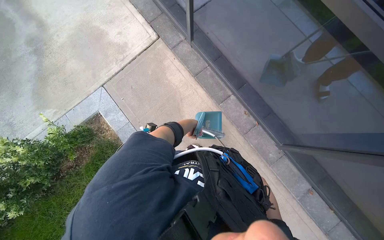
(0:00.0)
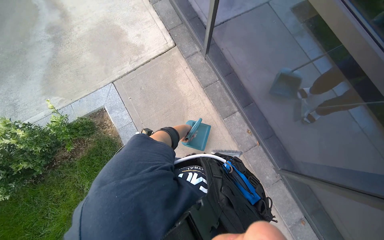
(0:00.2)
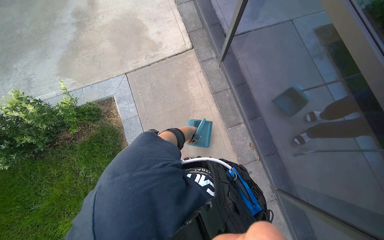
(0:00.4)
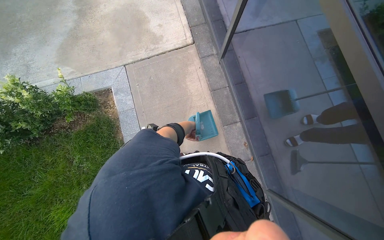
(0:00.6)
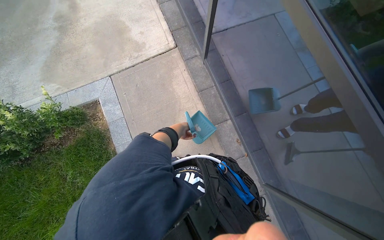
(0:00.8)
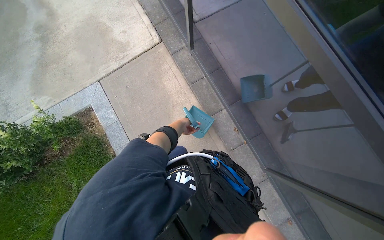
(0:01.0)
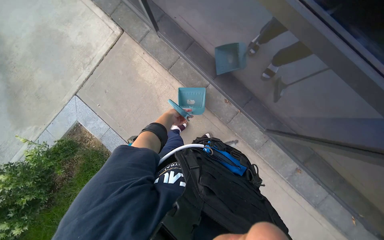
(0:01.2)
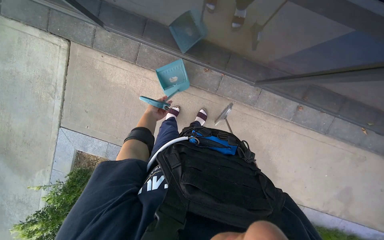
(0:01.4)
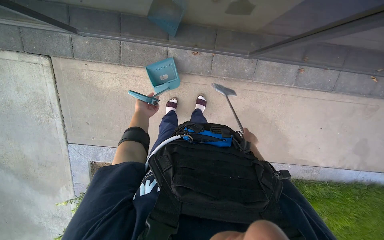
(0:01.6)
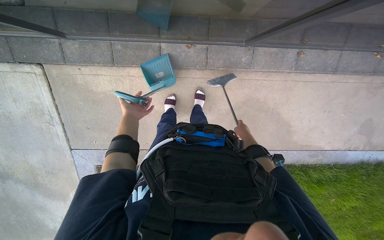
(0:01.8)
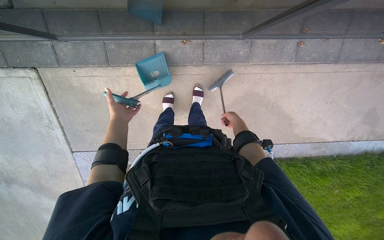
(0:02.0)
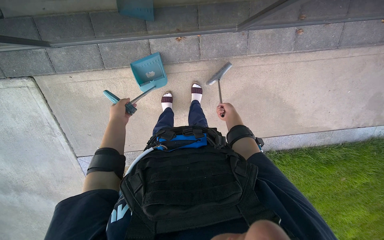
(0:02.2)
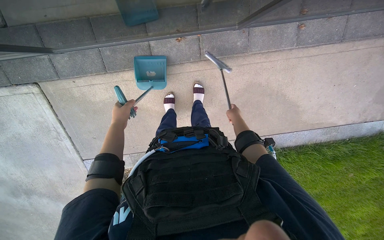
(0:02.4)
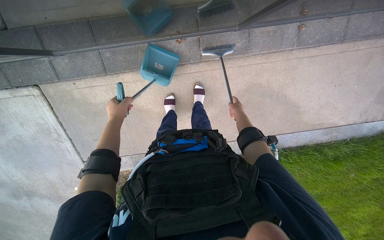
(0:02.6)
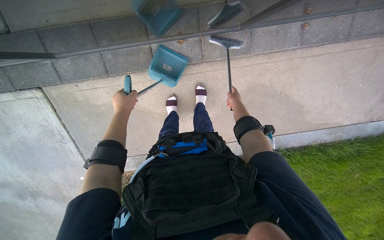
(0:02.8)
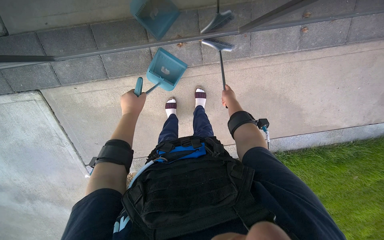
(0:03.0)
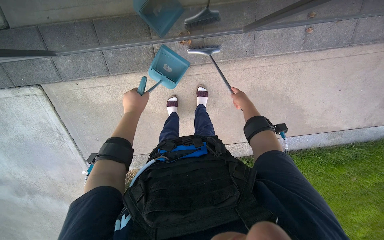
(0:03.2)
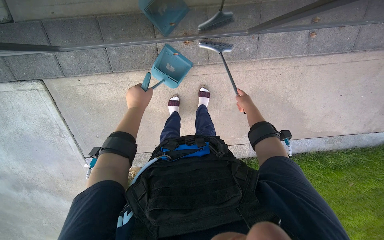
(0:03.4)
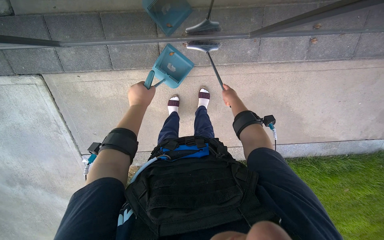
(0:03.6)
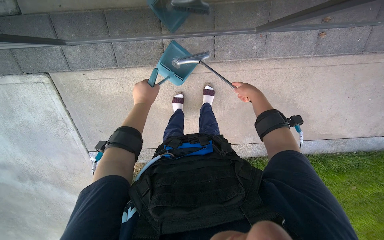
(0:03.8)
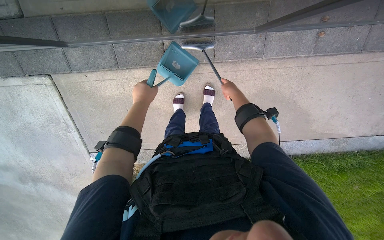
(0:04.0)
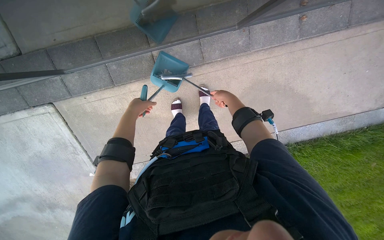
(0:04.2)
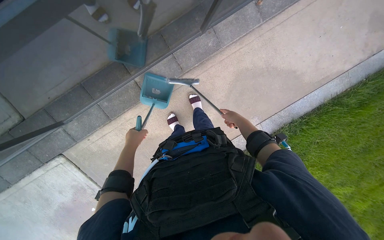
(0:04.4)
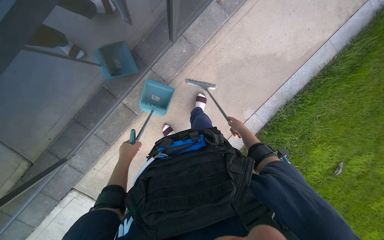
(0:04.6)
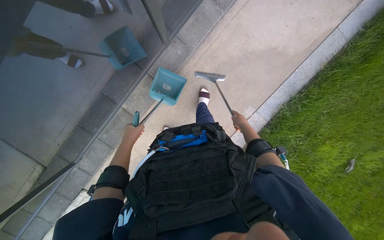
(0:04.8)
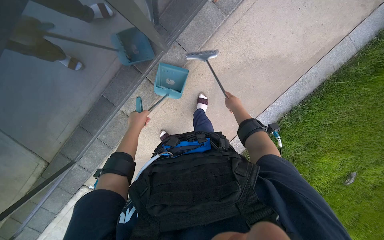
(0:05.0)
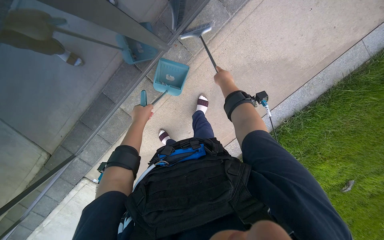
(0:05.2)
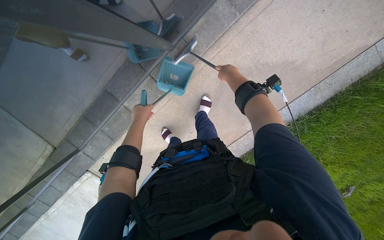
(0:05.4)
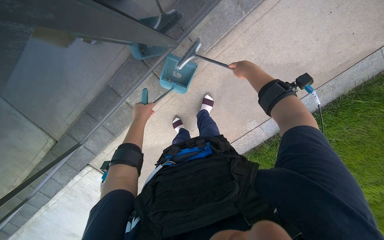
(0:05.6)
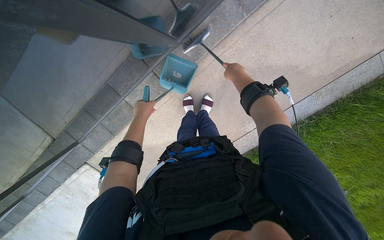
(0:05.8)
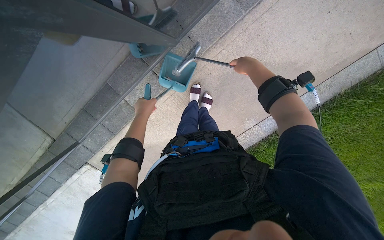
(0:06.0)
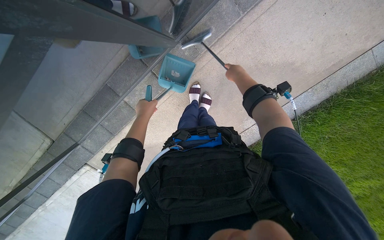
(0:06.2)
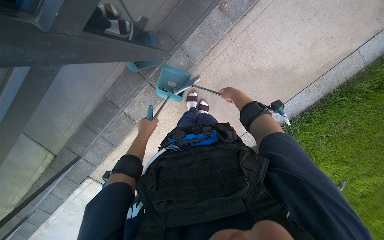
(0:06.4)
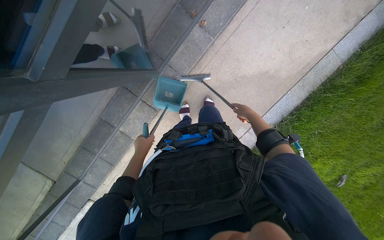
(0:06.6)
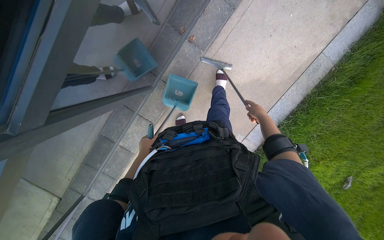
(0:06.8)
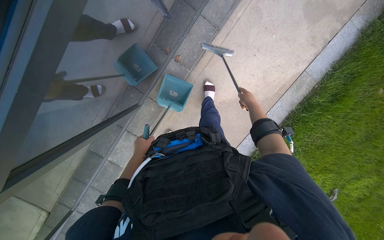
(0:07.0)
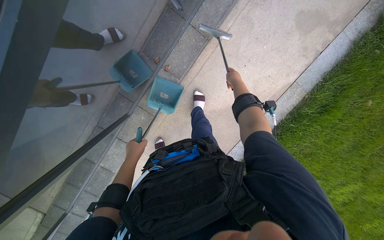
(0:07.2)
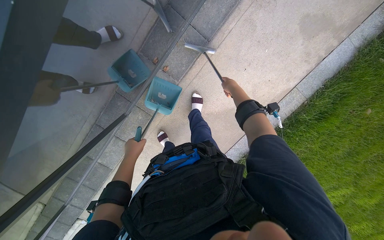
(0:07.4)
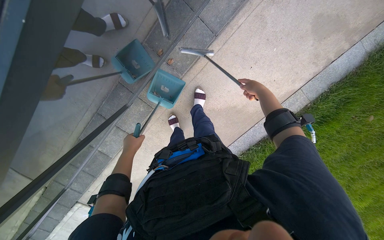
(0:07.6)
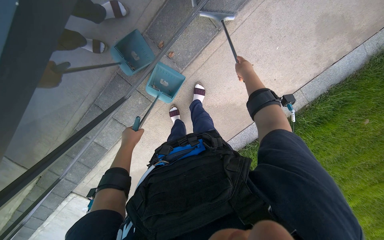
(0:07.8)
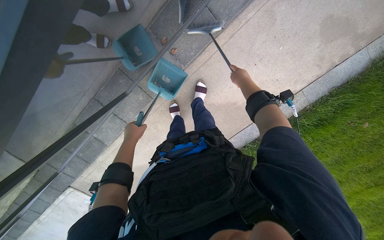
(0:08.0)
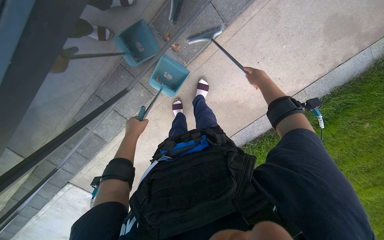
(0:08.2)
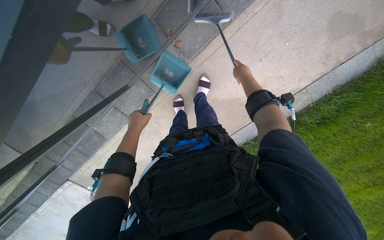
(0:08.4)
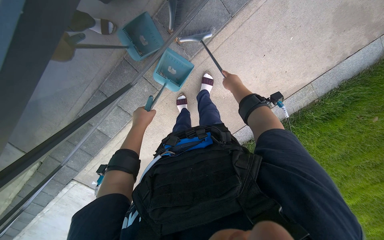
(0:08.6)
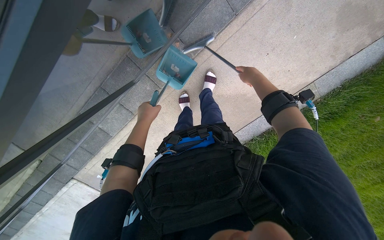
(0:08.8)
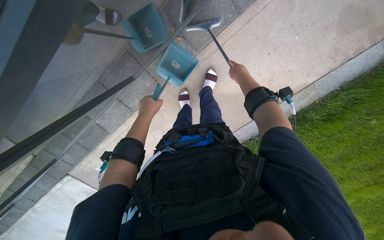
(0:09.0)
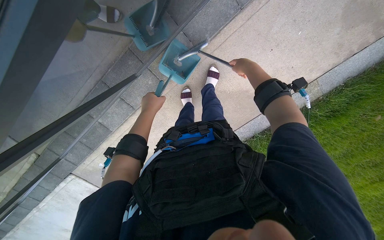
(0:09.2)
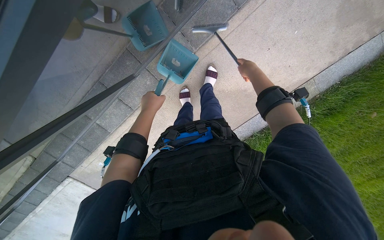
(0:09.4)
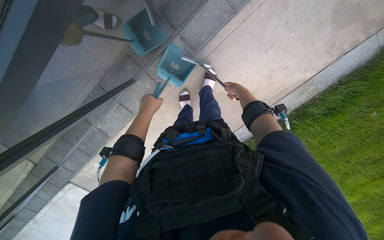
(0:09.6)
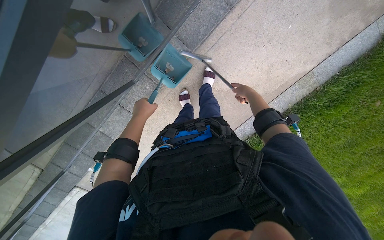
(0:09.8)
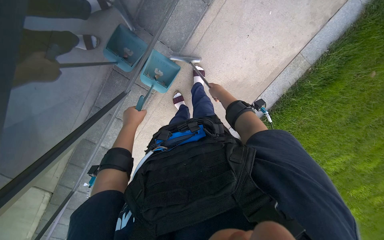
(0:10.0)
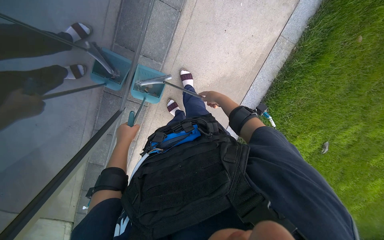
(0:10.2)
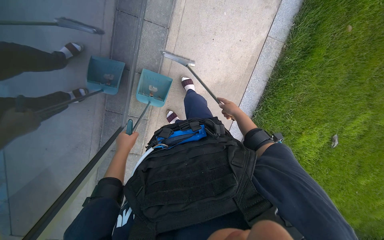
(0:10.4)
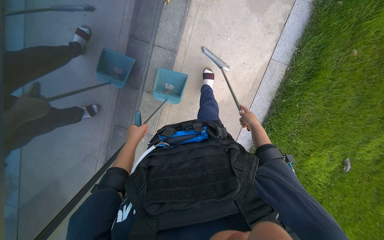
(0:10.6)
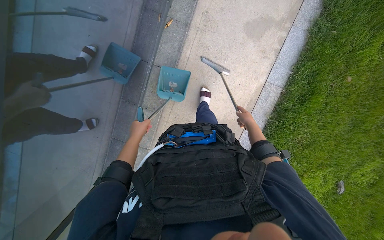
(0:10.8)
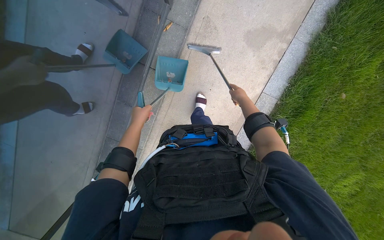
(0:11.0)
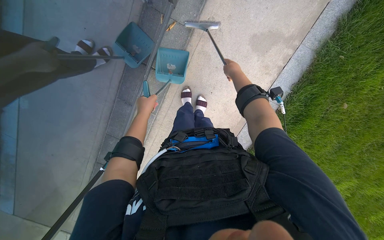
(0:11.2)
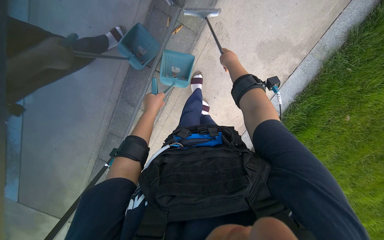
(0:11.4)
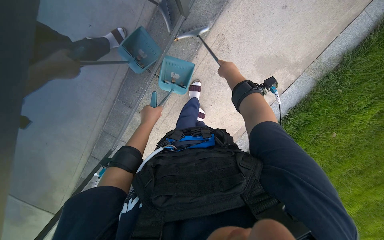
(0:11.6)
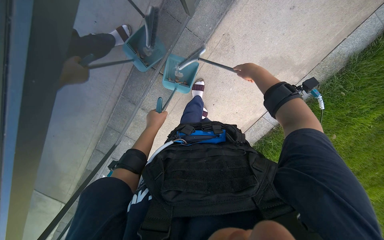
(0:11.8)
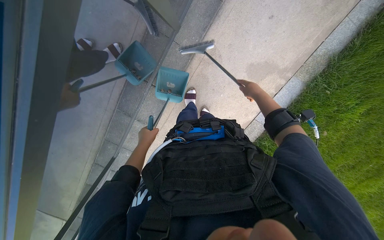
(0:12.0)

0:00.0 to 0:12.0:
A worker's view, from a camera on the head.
Job: sweeping floor.
The whole recording: Sweeping debris along glass wall. The worker sweeps debris from the ground along the glass wall using a broom and dustpan.
0:00.0 to 0:01.6: The view tips downward by some 20 degrees. Everything in view rotates roughly 45 degrees counterclockwise.
0:01.6 to 0:03.0: The right hand goes about 15 cm up the picture, while the left hand is displaced nearer to the camera by roughly 10 cm.
0:04.4 to 0:06.0: The wearer moves some 50 cm.
0:06.0 to 0:07.6: The camera is carried some 60 cm.
0:07.6 to 0:09.0: The right hand goes left and right, roughly 10 cm each way, reversing 2 times.
0:09.0 to 0:10.4: The scene turns roughly 35 degrees counterclockwise in the picture.
0:10.4 to 0:12.0: The camera is carried approximately 70 cm.

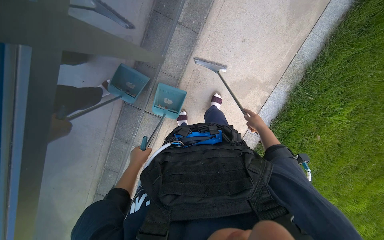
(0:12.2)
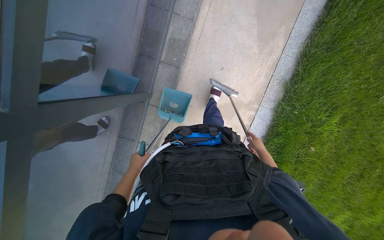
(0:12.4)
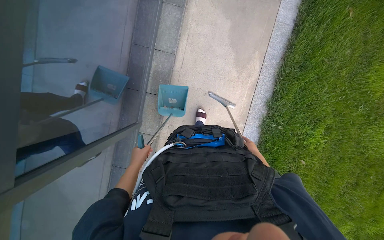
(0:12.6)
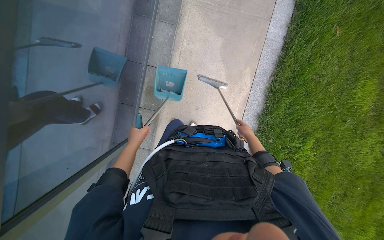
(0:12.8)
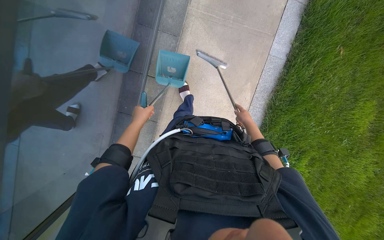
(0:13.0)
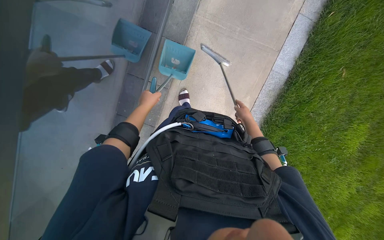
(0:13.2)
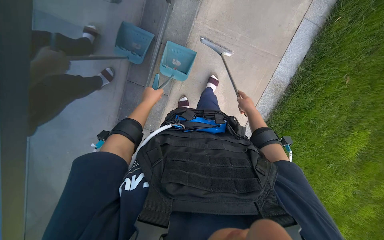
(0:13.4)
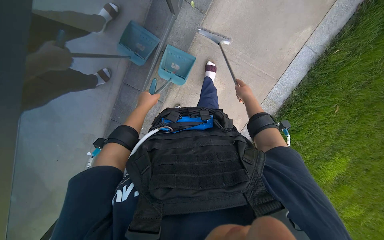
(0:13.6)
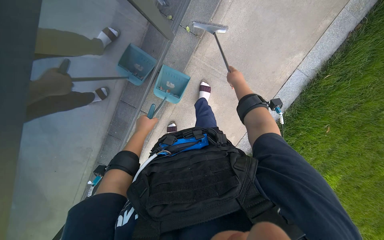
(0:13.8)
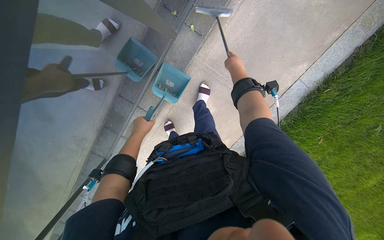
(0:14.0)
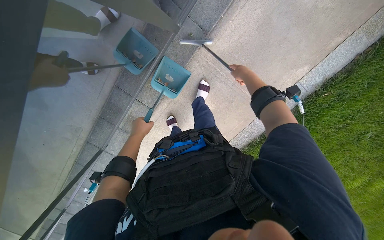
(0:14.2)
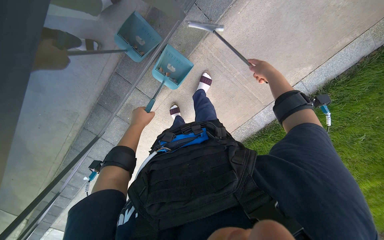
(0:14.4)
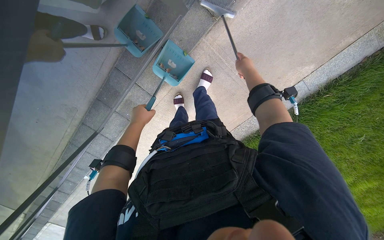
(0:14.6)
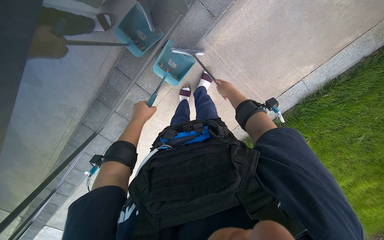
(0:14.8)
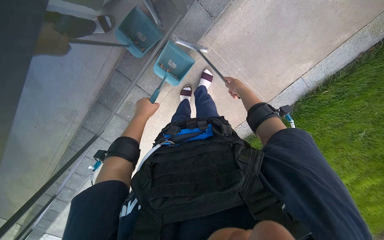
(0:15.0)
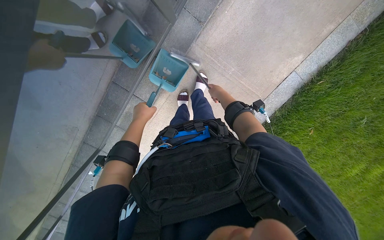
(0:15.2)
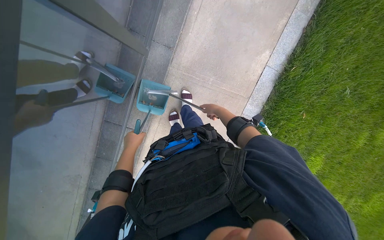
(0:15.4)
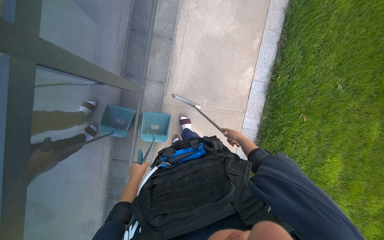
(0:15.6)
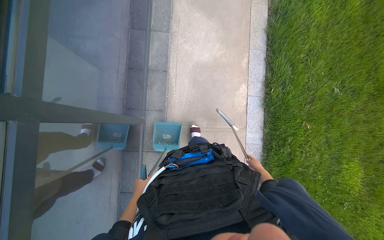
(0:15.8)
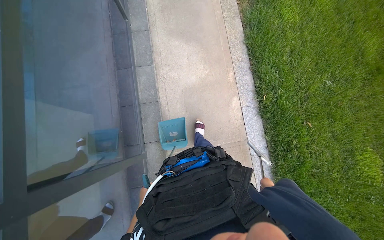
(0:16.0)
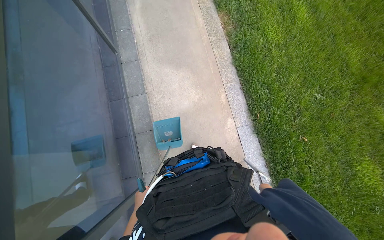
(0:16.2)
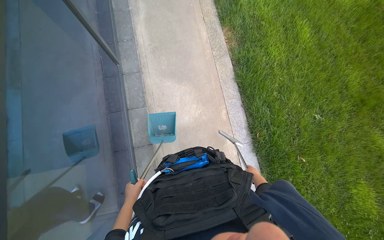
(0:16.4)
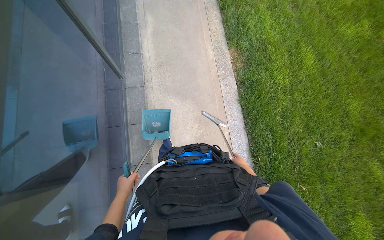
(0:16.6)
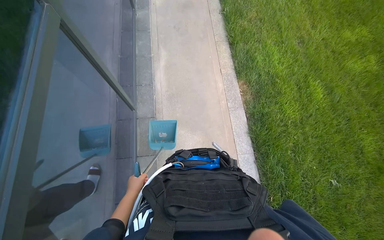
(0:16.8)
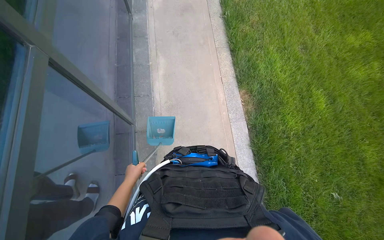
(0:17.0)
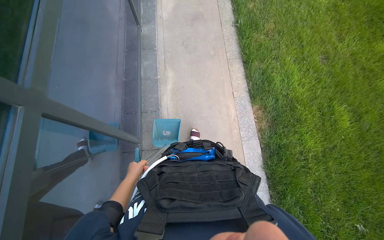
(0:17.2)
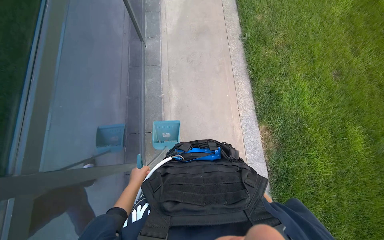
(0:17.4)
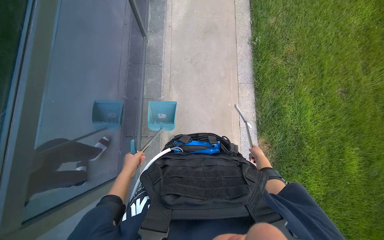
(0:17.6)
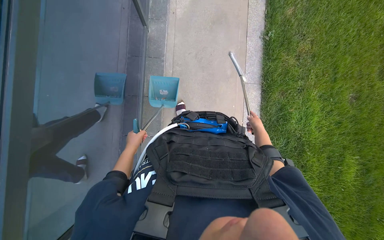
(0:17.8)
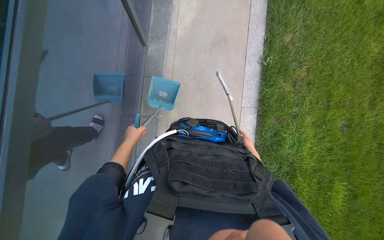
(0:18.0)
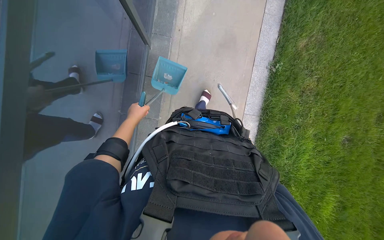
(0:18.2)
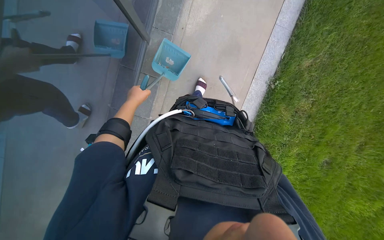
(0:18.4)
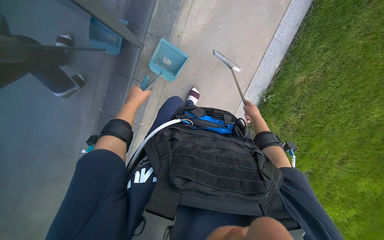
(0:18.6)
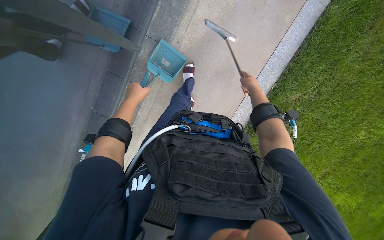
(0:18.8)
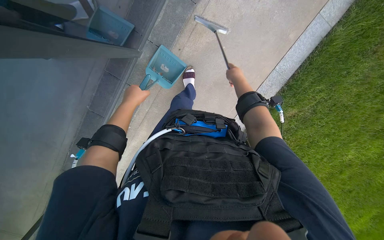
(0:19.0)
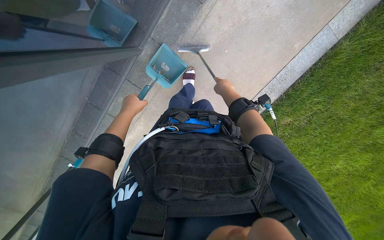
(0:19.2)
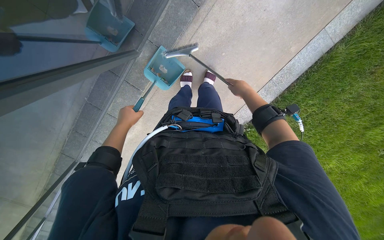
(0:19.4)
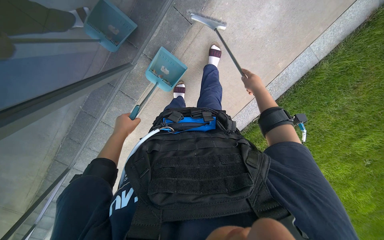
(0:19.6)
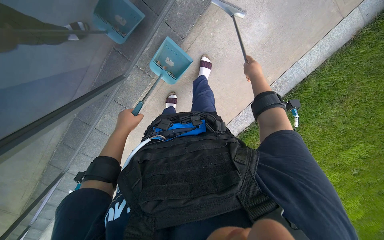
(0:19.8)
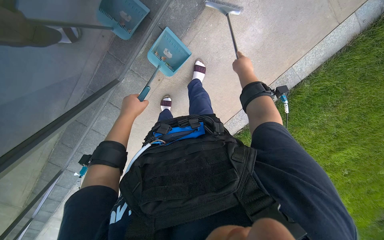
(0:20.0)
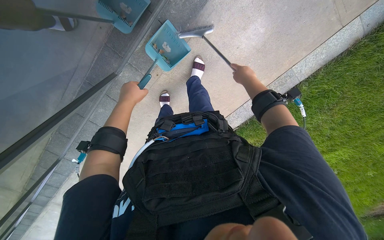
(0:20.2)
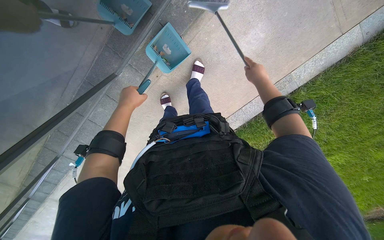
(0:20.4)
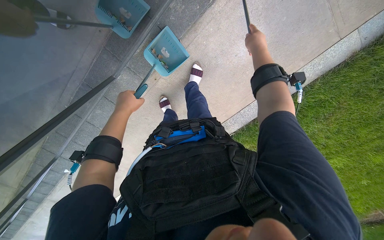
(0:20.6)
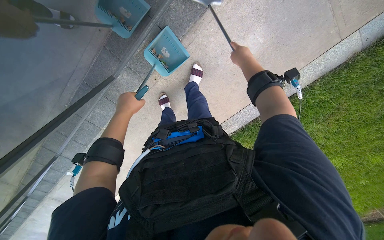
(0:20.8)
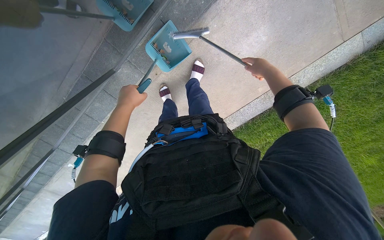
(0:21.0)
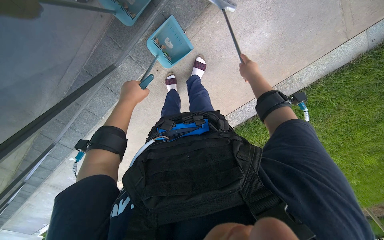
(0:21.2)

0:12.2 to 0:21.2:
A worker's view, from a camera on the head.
Job: sweeping floor.
The whole recording: Sweeping debris along glass wall. The worker sweeps debris from the ground along the glass wall using a broom and dustpan.
0:12.2 to 0:13.8: The camera is carried about 1 m.
0:15.2 to 0:16.6: The wearer moves some 70 cm. The view tips upward by some 35 degrees. Everything in view rotates roughly 45 degrees counterclockwise.
0:16.6 to 0:18.2: The camera is carried some 1.5 m. The view tilts some 15 degrees downward.
0:19.8 to 0:21.2: The left hand goes roughly 20 cm up the picture.
